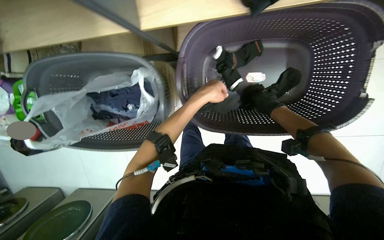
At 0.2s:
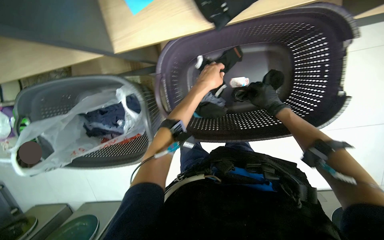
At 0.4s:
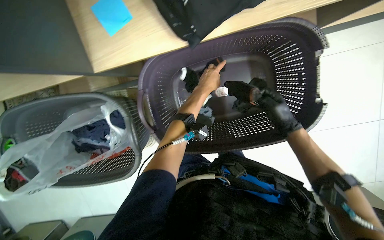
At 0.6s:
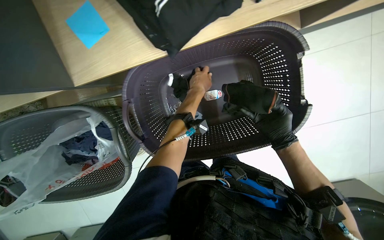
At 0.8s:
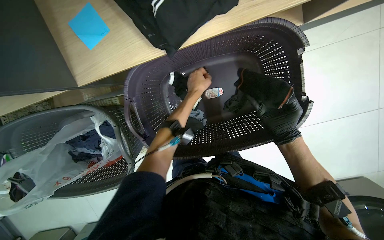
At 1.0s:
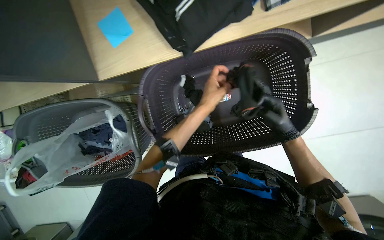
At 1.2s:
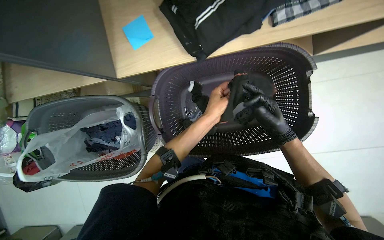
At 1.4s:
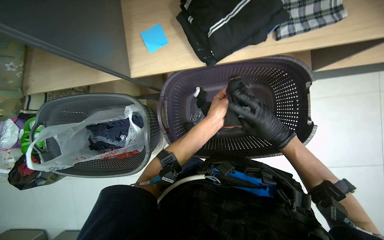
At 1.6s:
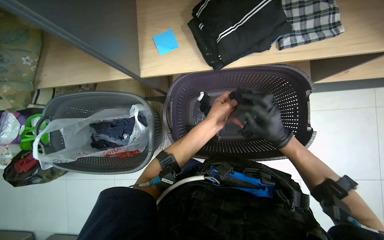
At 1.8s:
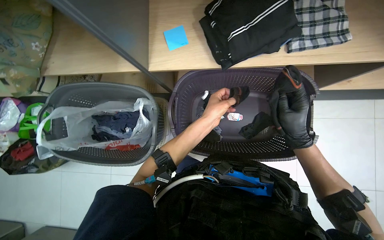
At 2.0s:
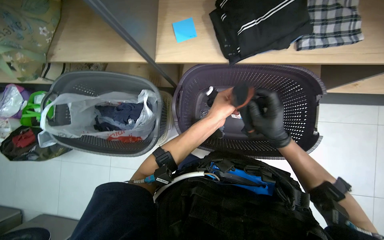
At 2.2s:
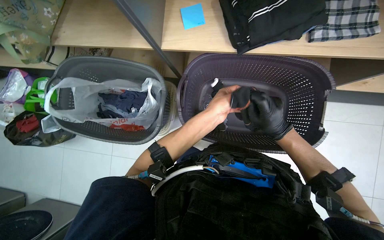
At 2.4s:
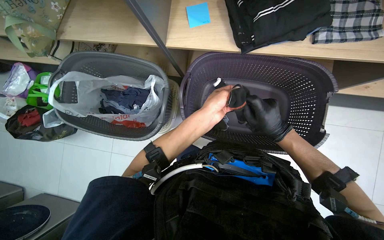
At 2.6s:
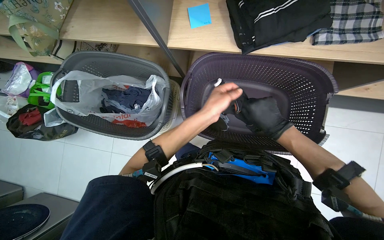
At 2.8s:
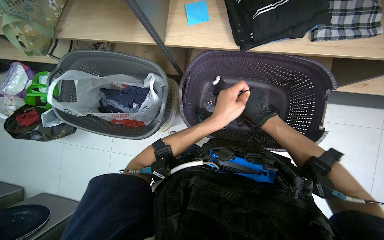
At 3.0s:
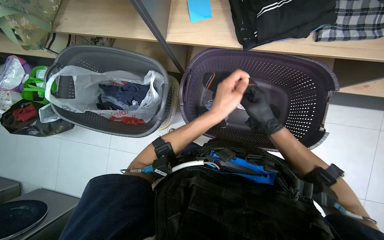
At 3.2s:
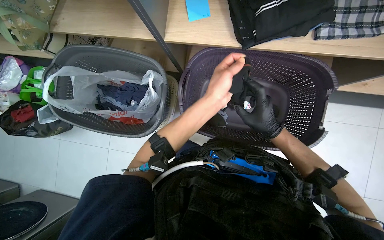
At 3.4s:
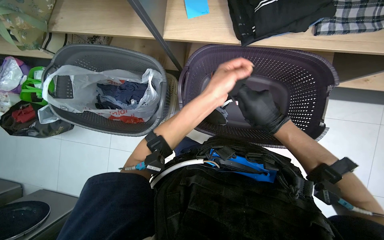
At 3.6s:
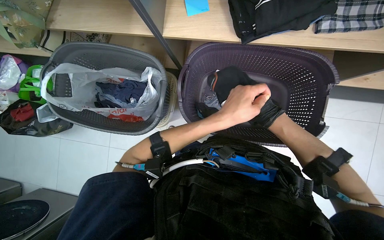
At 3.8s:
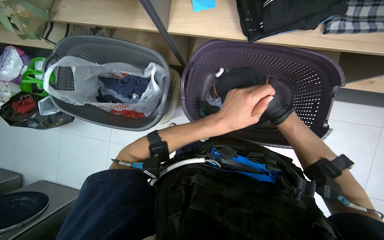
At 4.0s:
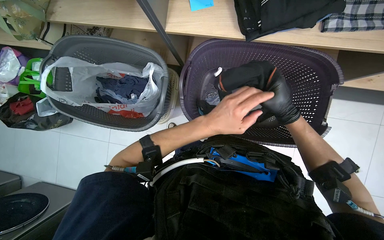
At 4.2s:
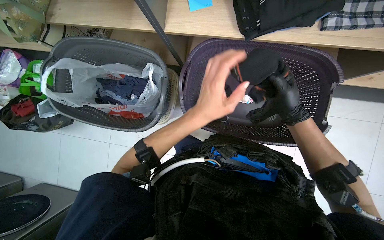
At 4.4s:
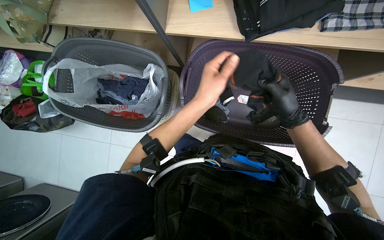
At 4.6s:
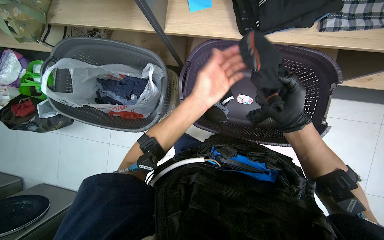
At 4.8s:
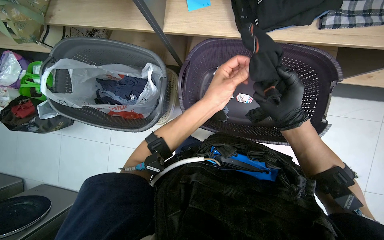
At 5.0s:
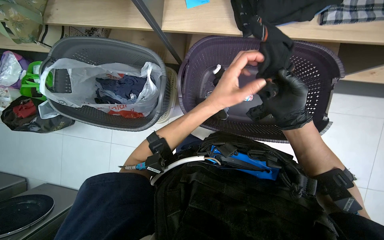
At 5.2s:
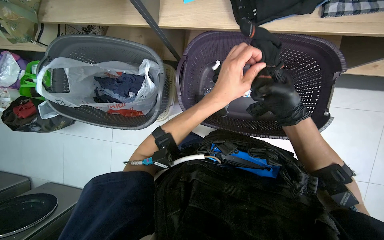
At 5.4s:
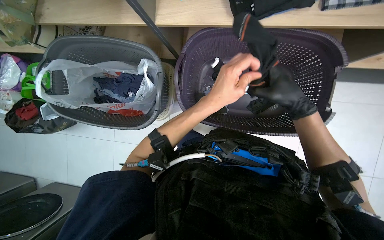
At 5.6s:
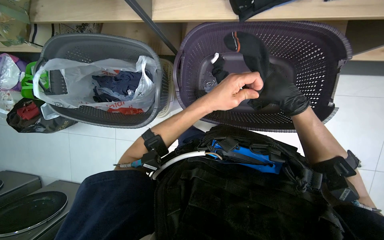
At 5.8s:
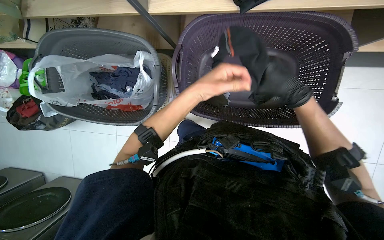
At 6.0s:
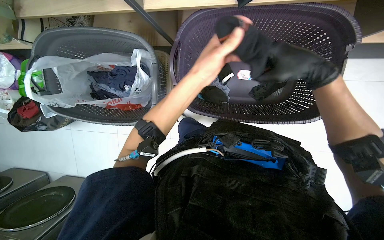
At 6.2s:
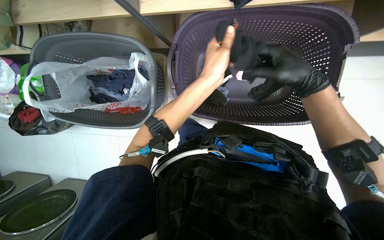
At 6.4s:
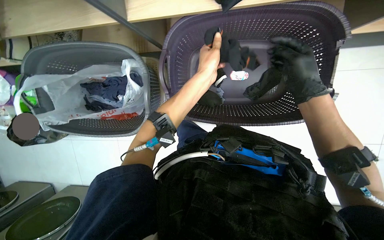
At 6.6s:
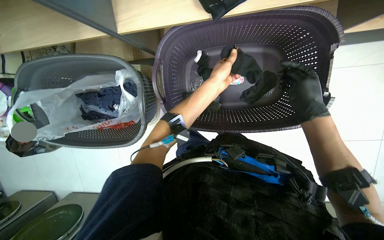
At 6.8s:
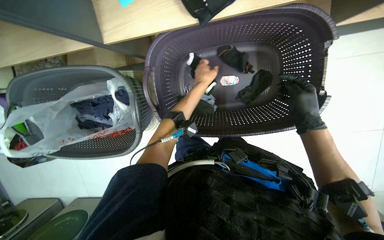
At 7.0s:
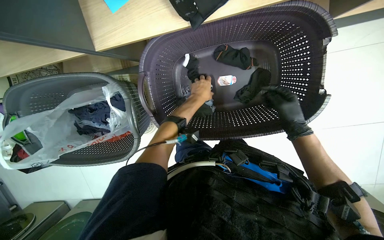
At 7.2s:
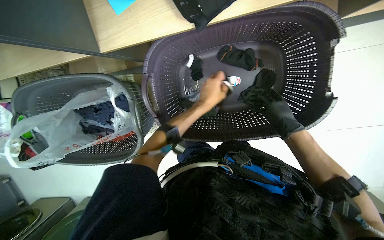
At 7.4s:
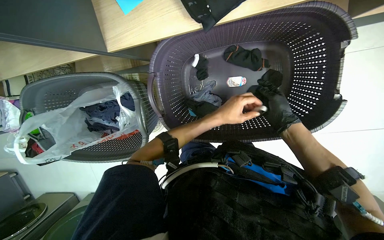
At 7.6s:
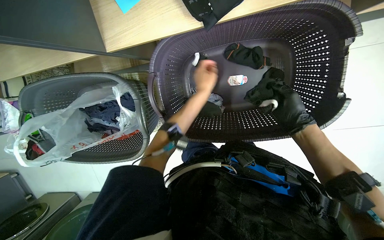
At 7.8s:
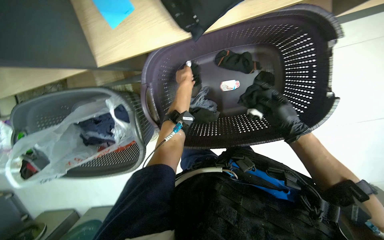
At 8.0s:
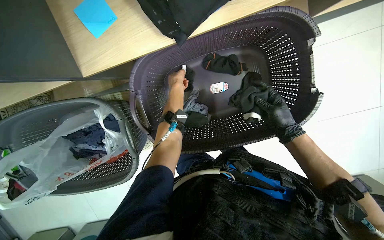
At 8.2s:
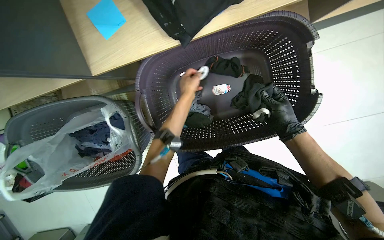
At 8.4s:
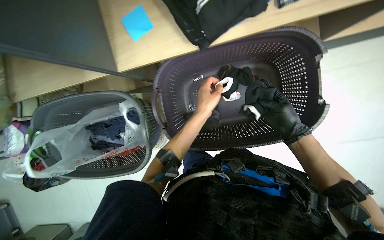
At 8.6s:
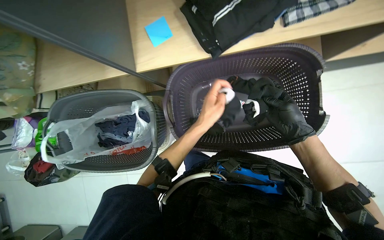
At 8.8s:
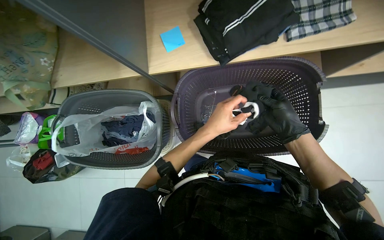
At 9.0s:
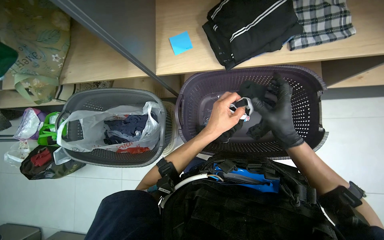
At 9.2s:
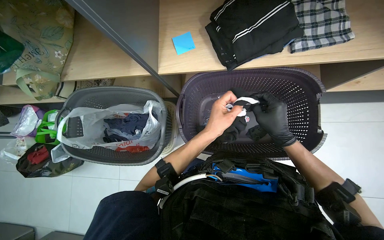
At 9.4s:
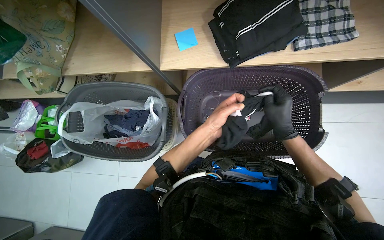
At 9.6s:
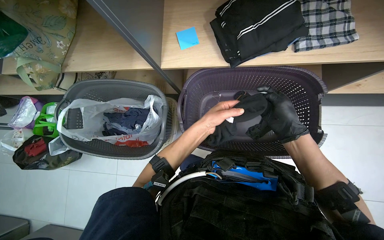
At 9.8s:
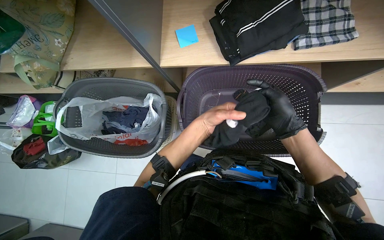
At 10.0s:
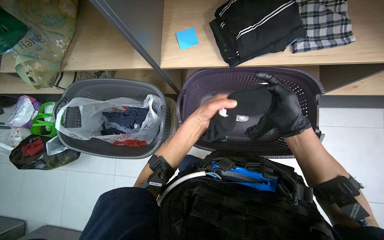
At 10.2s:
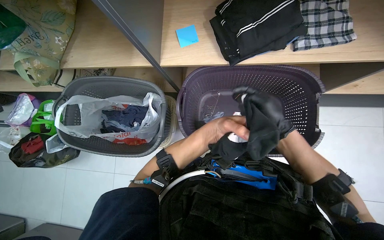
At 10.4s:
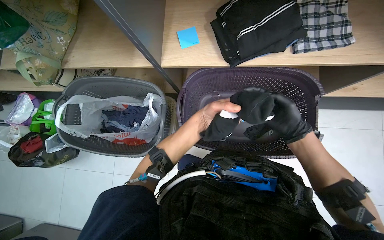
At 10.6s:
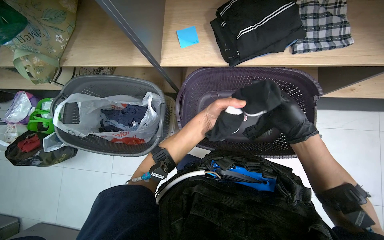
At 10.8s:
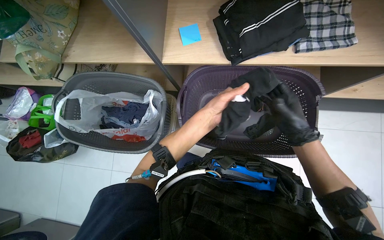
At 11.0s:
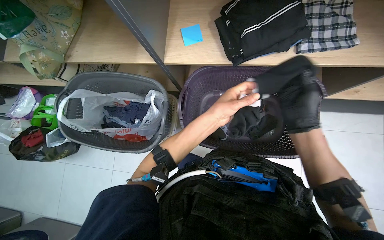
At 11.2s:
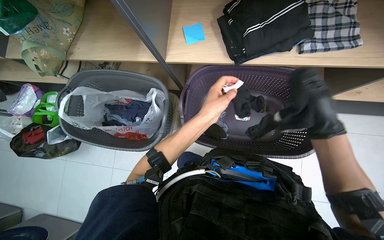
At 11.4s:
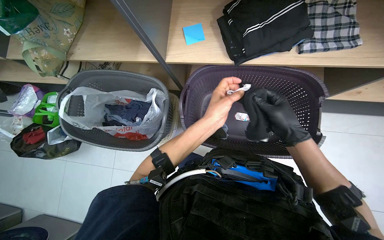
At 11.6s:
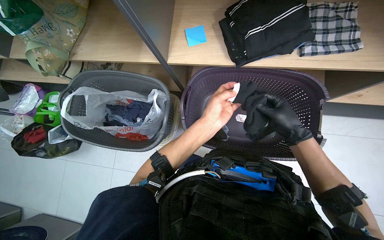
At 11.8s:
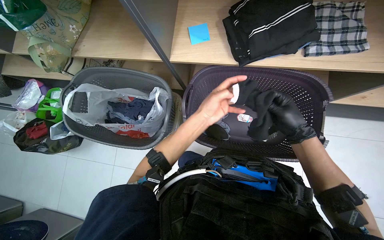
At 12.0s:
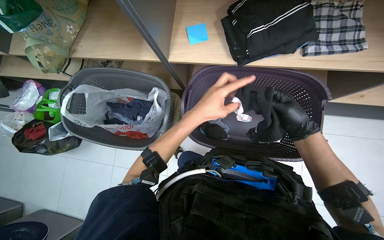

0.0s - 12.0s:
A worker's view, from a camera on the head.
Job: managing laundry.
The whole recording: Sorting and bagging clothes. The worker sorts various clothes and places them into plastic bags within laundry baskets.
0.0s - 1.6s: The view tips upward by approximately 15 degrees. The right hand goes about 20 cm nearer to the camera.
3.0s - 4.4s: The right hand goes nearer and farther, about 20 cm each way, reversing 2 times.
6.0s - 7.6s: The right hand shifts roughly 20 cm farther from the camera and to the right. The left hand goes some 20 cm farther from the camera.
7.6s - 9.0s: The camera pitches upward, by approximately 20 degrees. The left hand shifts approximately 20 cm nearer to the camera and down the picture.
9.0s - 12.0s: The hands work in one place, with small movements.

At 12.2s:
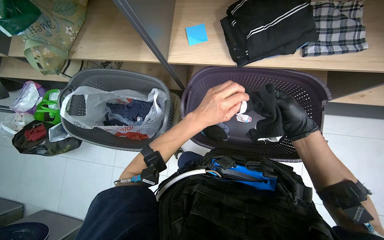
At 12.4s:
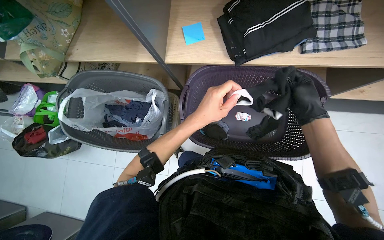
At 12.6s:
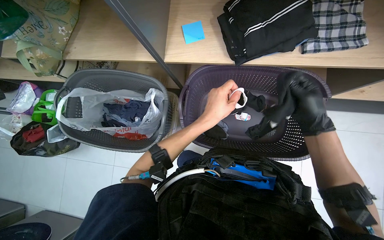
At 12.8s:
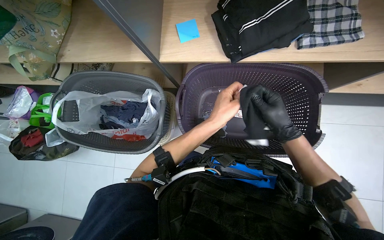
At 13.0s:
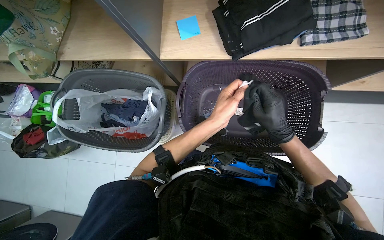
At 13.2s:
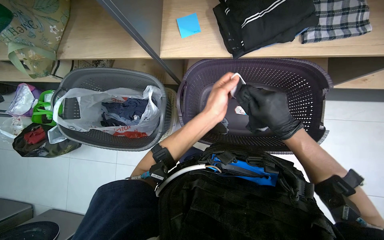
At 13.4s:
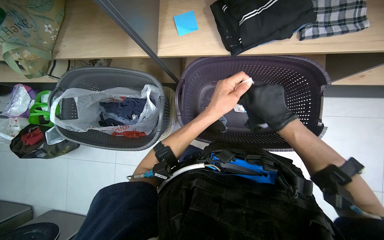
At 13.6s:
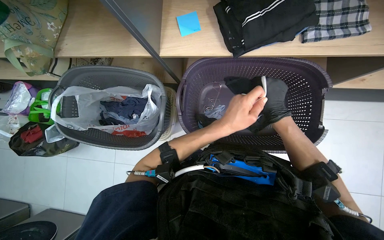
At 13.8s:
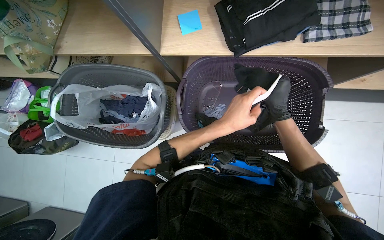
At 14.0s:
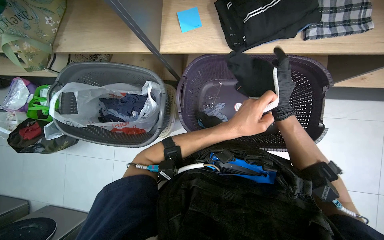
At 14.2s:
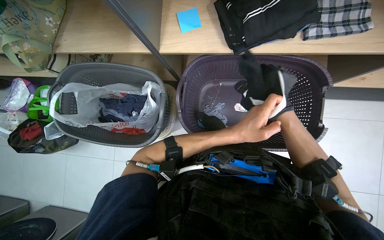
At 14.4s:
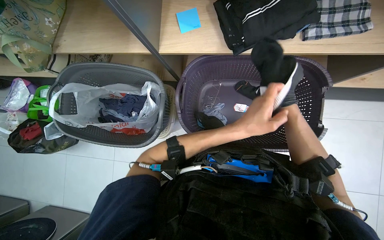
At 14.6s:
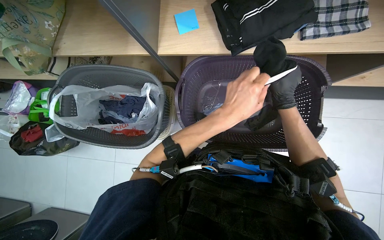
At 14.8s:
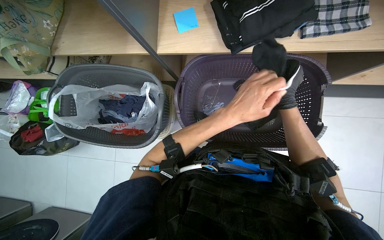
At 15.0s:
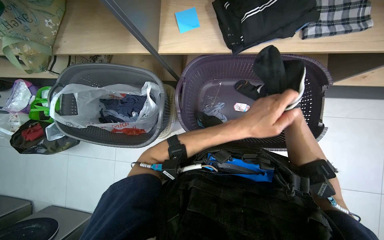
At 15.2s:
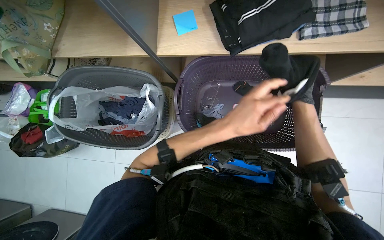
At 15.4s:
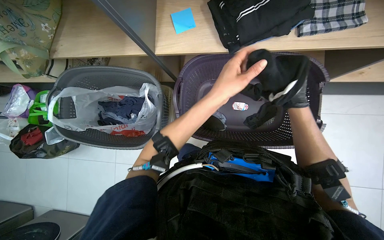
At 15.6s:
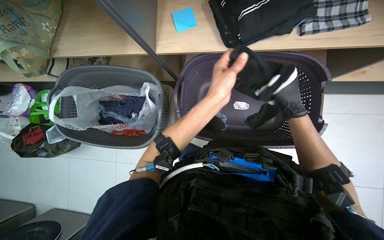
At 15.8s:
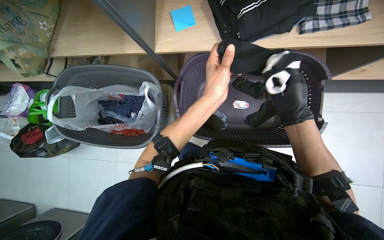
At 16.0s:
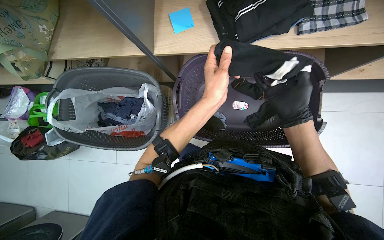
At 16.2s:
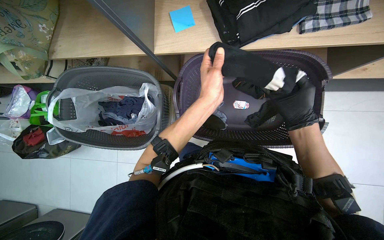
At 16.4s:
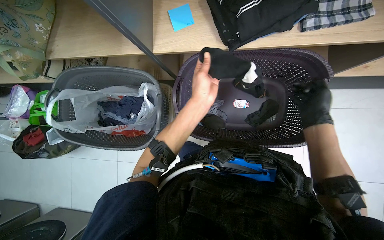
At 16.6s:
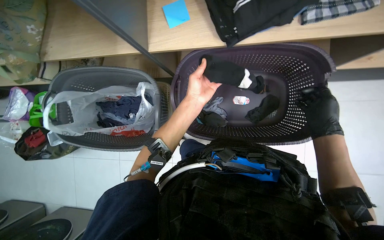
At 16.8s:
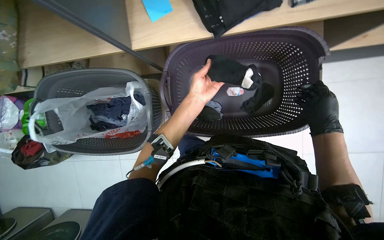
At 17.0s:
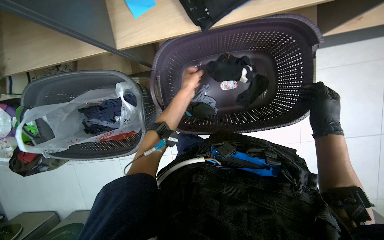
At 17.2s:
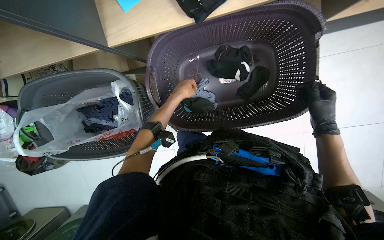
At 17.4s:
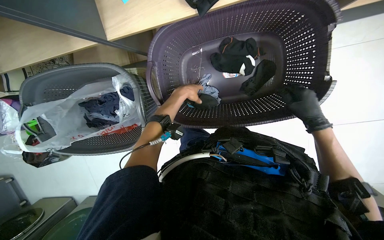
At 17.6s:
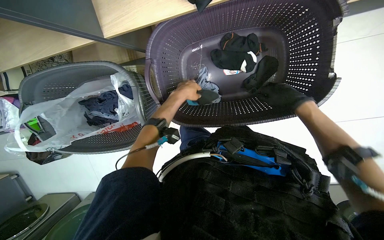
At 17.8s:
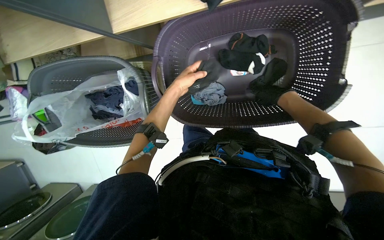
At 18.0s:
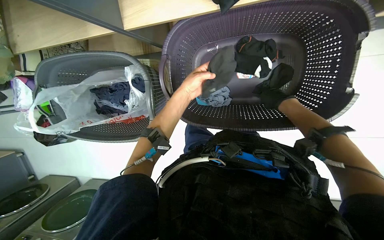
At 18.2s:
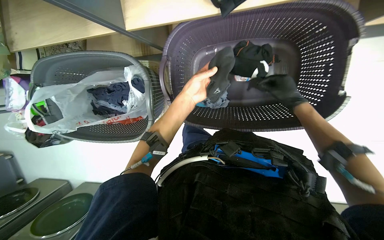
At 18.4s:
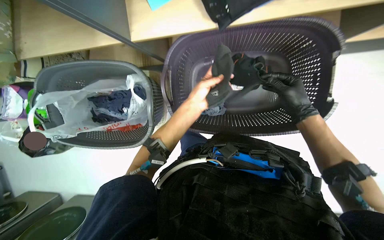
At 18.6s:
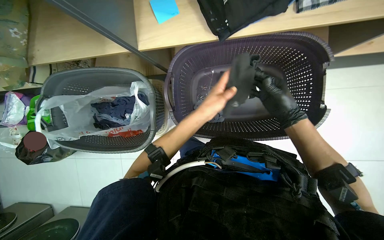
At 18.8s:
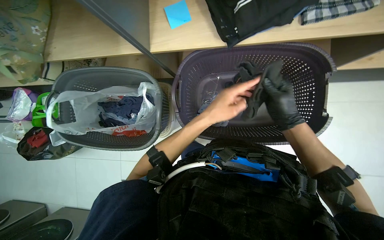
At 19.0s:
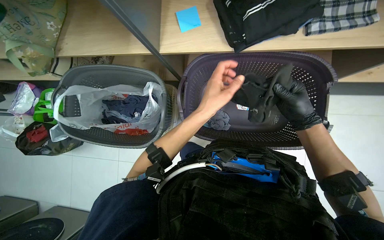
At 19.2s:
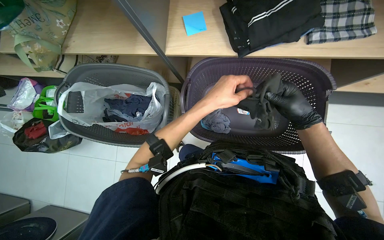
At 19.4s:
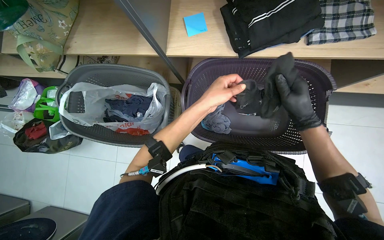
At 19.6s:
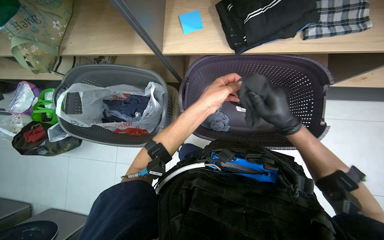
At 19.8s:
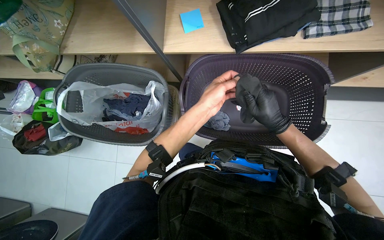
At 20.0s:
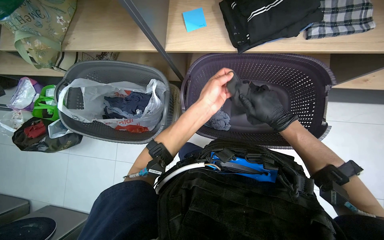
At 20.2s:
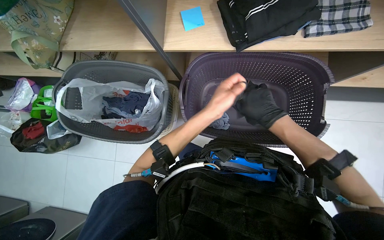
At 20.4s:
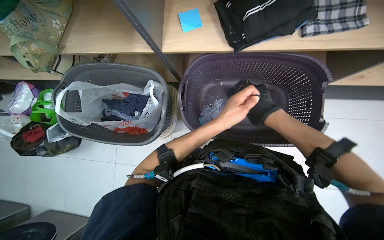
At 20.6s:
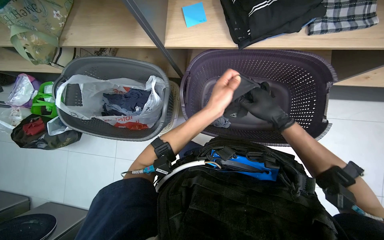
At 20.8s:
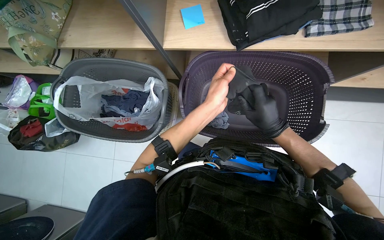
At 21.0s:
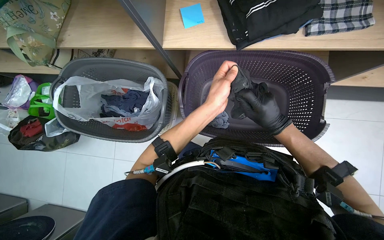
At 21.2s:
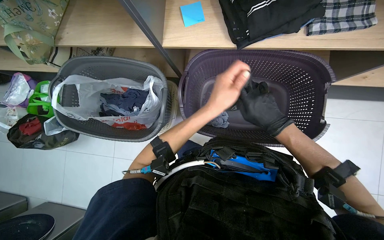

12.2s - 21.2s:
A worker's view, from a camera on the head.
Job: managing laundry.
The whole recording: Sorting and bagging clothes. The worker sorts various clothes and places them into plastic bags within laundry baskets.
12.2s - 13.8s: The right hand travels farther from the camera by some 15 cm; the left hand heads to the right, covering approximately 10 cm.
15.2s - 16.6s: The left hand goes roughly 10 cm farther from the camera.
16.6s - 18.2s: The wearer looks approximately 10 degrees further downward. The left hand goes farther from the camera and returns, some 15 cm each way; the right hand moves farther from the camera, about 15 cm.
18.2s - 19.8s: The wearer looks approximately 15 degrees further upward. The left hand travels nearer to the camera by some 20 cm; the right hand heads nearer to the camera and to the left, covering roughly 25 cm.
19.8s - 21.2s: The right hand travels farther from the camera and back again, some 15 cm each way.
